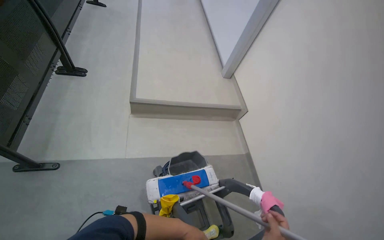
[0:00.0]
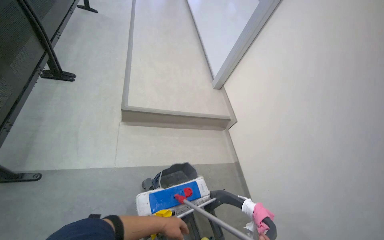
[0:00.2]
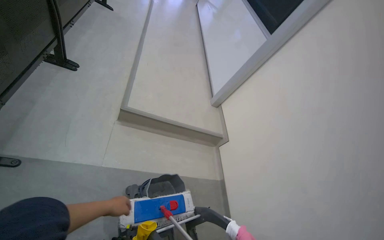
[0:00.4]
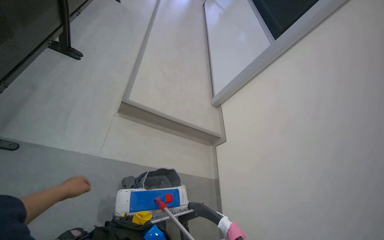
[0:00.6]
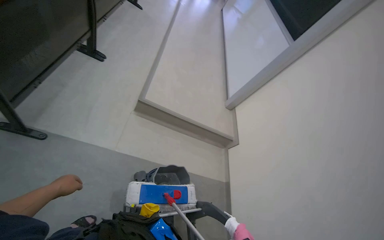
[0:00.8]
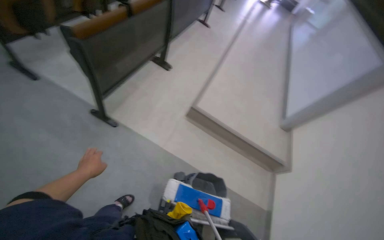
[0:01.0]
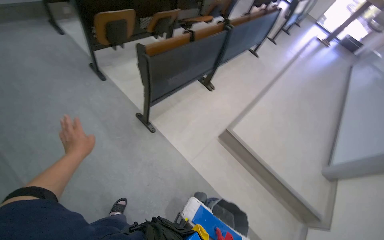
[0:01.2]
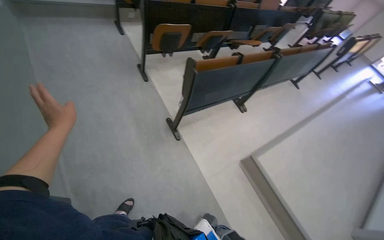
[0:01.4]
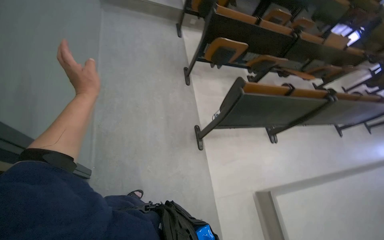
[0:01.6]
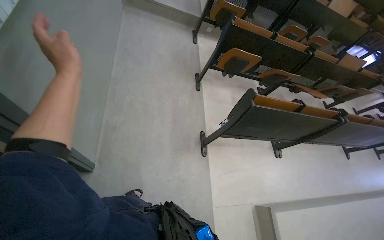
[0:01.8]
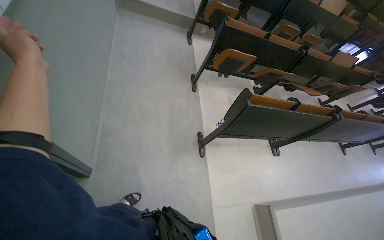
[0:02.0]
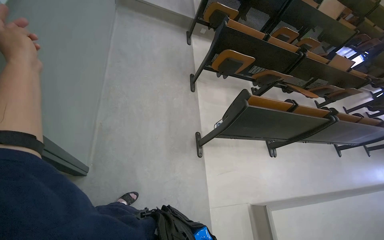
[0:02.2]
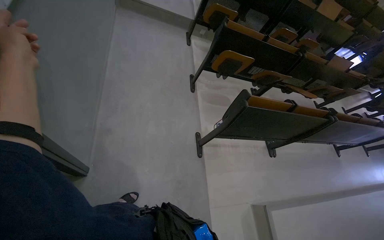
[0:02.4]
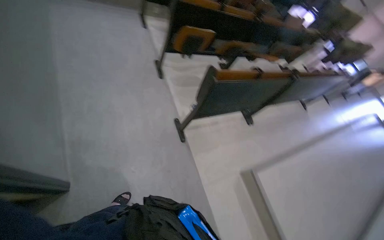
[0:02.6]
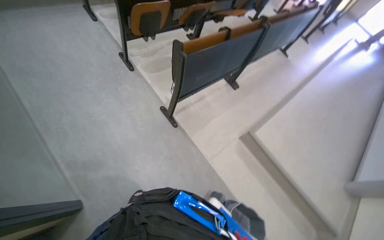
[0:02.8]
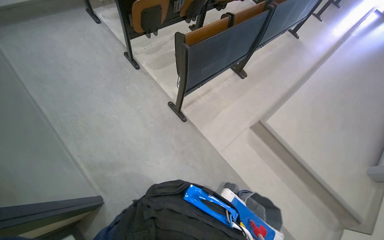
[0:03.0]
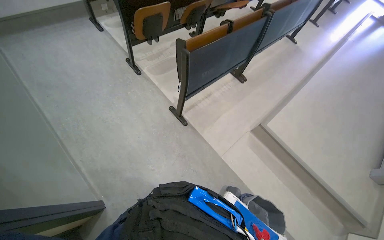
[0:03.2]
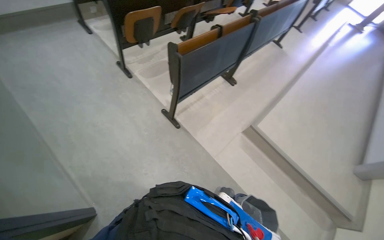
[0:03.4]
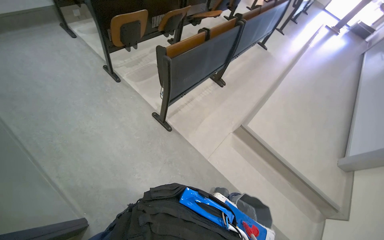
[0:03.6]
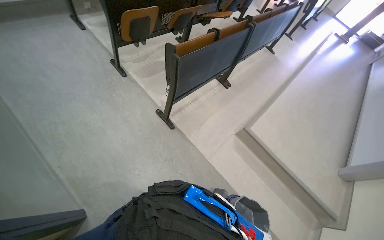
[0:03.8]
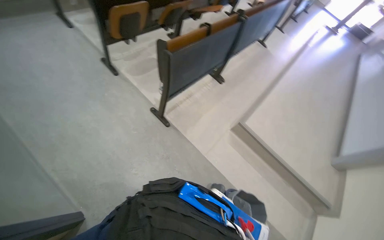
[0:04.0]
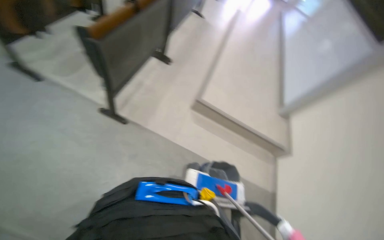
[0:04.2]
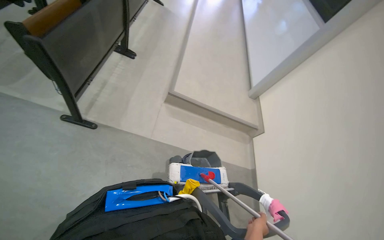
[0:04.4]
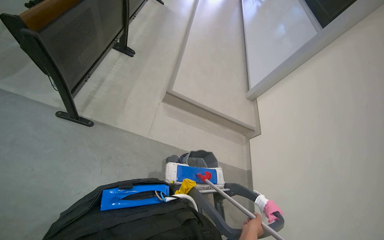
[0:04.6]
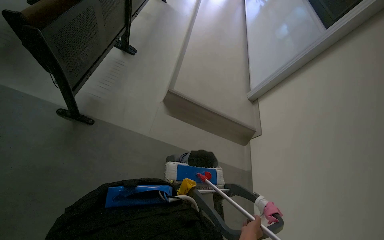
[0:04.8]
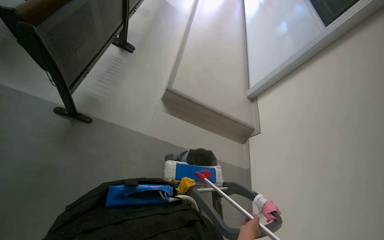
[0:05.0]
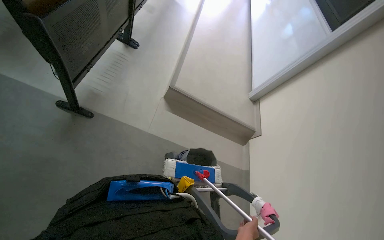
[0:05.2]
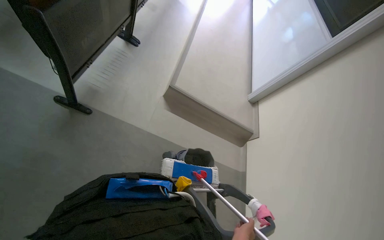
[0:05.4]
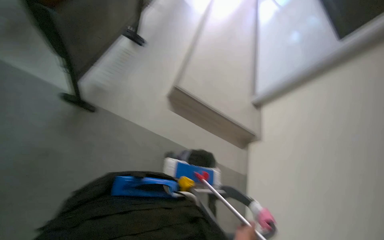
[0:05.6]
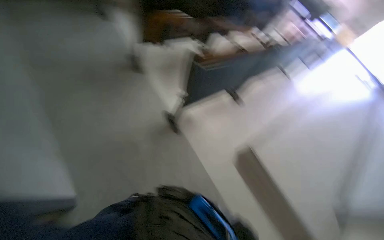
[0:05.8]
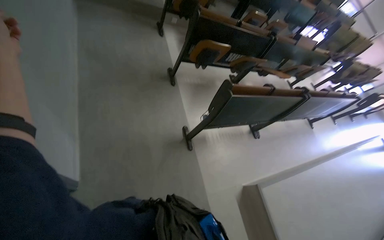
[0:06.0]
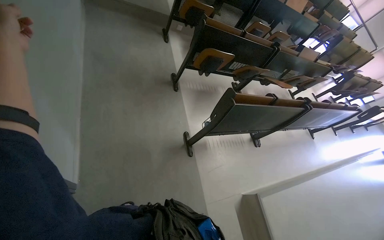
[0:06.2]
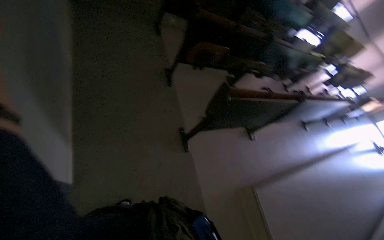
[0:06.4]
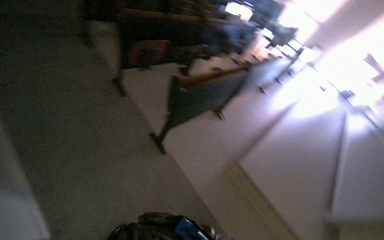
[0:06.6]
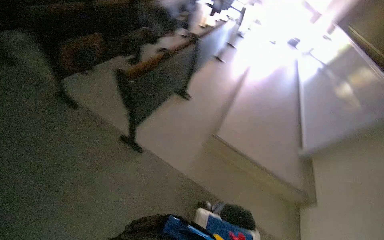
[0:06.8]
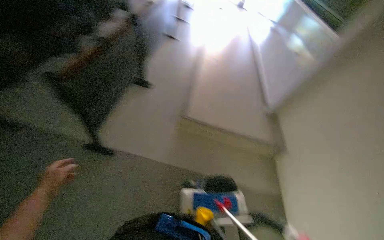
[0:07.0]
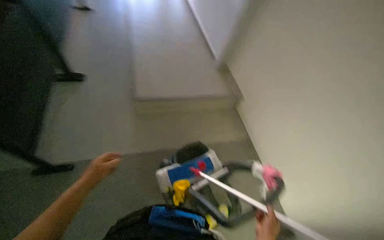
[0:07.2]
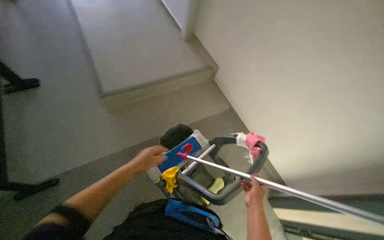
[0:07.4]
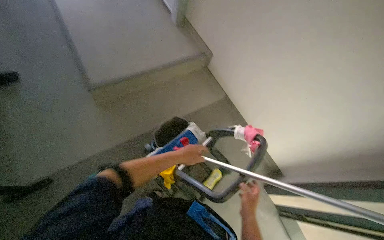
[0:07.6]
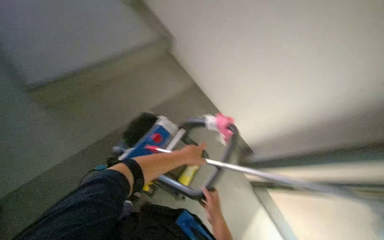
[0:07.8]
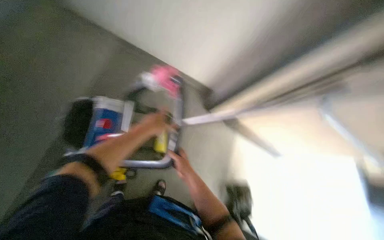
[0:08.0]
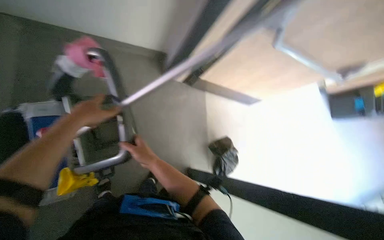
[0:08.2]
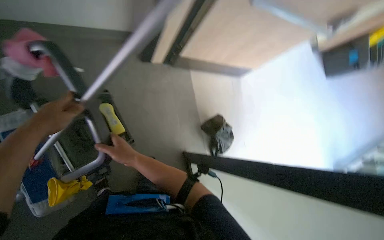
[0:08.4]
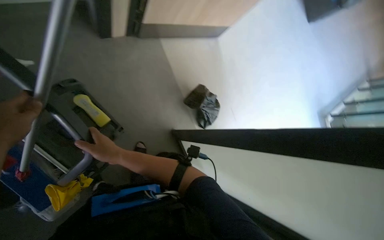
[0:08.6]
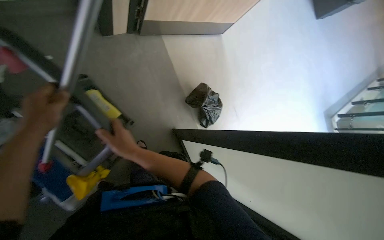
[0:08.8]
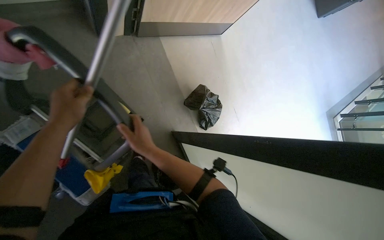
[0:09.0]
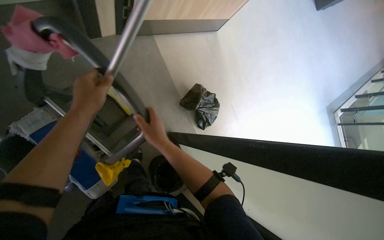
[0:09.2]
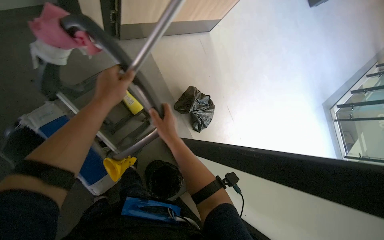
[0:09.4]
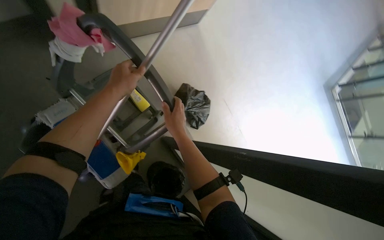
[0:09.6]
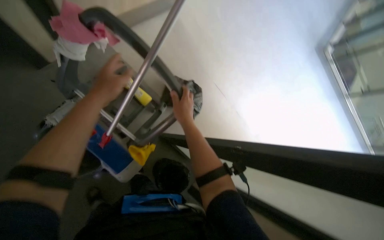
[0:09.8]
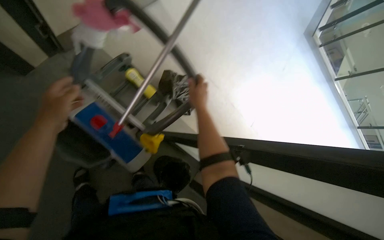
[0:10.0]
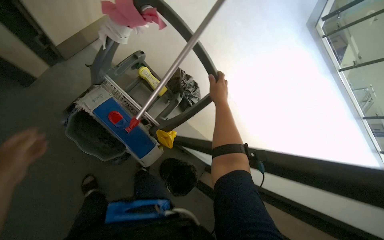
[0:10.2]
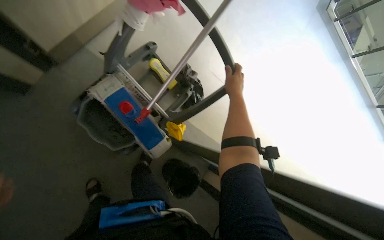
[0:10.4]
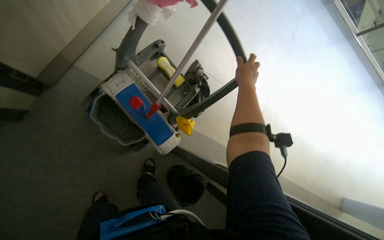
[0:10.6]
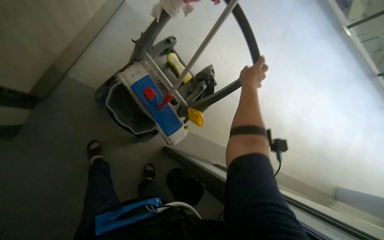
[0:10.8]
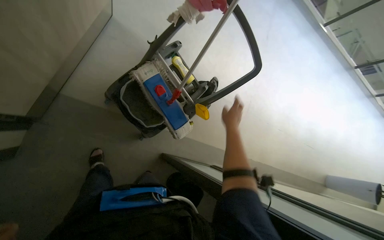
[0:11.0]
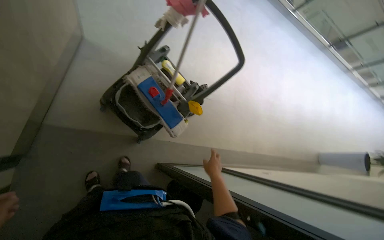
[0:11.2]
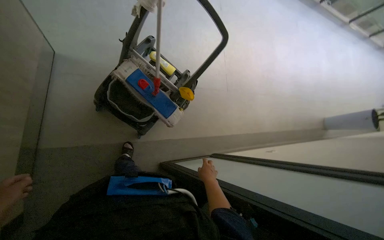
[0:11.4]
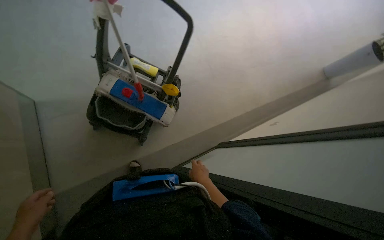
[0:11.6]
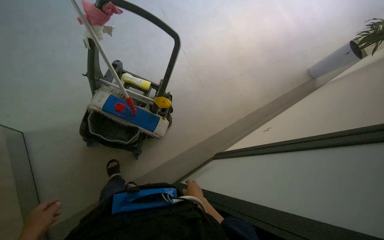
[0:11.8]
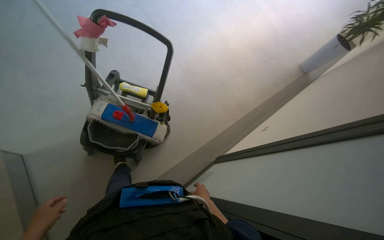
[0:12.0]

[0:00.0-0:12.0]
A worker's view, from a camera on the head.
Job: preparing cleaning supplies.
The whole recording: Organizing cleaning cart. The worker places and adjusts the mop handle on the cleaning cart.
0:00.0 to 0:01.6: The head travels approximately 40 cm. The head turns to the left by about 85 degrees. The camera pitches upward, by approximately 25 degrees.
0:01.6 to 0:03.0: The camera pitches downward, by approximately 15 degrees. The scene rotates counterclockwise by approximately 30 degrees.
0:03.0 to 0:04.4: The wearer looks approximately 40 degrees further to the right.
0:04.4 to 0:06.0: The head turns to the left by some 60 degrees. The camera pitches upward, by about 20 degrees.
0:06.0 to 0:07.6: The head rotates approximately 100 degrees to the right. The camera pitches downward, by about 40 degrees.
0:07.6 to 0:09.0: The head rotates approximately 55 degrees to the right. The wearer looks some 40 degrees further downward.
0:09.0 to 0:10.4: The view tips downward by approximately 15 degrees. The right hand moves to the right, up the picture and farther from the camera, roughly 30 cm.
0:10.4 to 0:12.0: Everything in view rotates approximately 35 degrees counterclockwise.

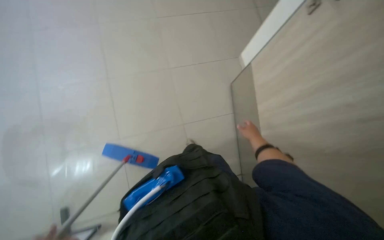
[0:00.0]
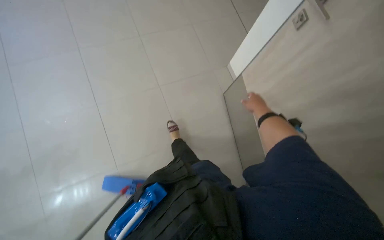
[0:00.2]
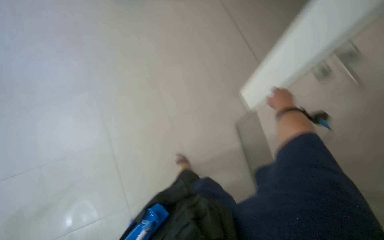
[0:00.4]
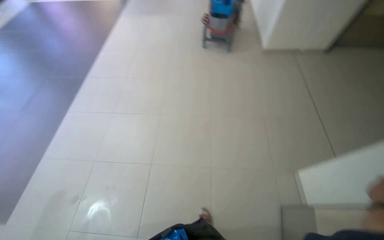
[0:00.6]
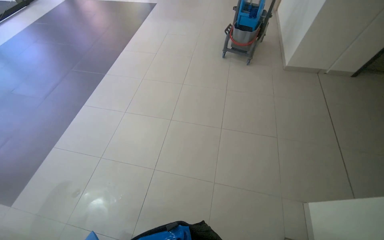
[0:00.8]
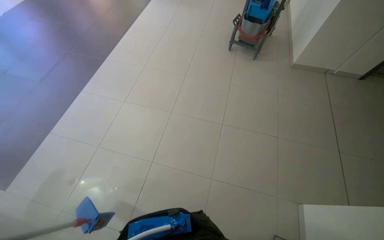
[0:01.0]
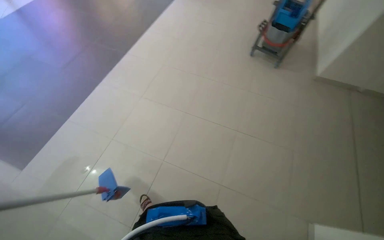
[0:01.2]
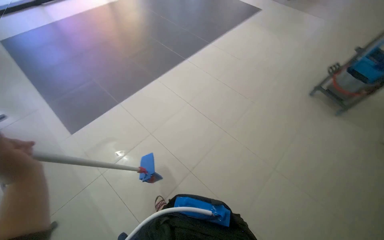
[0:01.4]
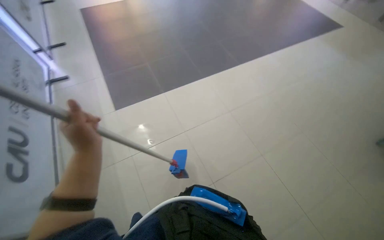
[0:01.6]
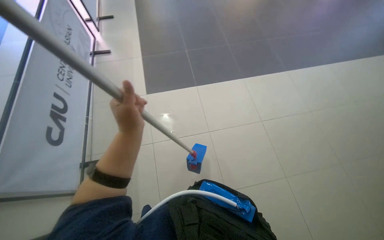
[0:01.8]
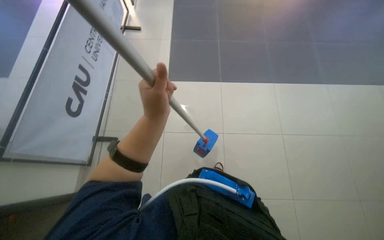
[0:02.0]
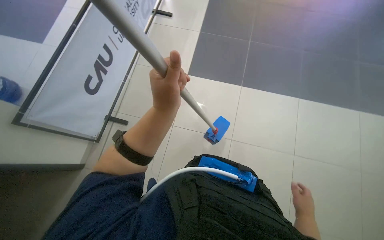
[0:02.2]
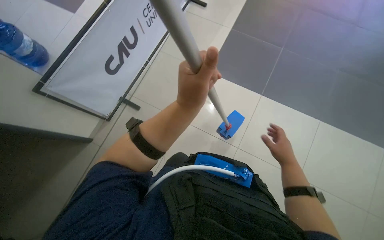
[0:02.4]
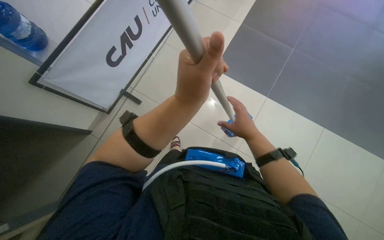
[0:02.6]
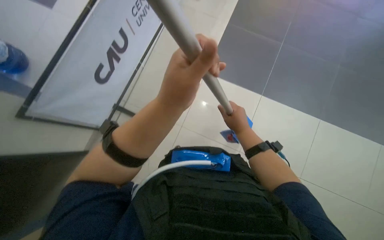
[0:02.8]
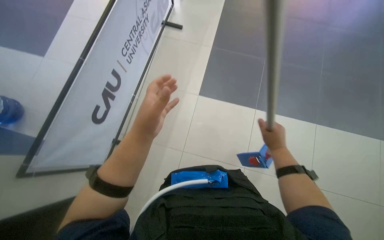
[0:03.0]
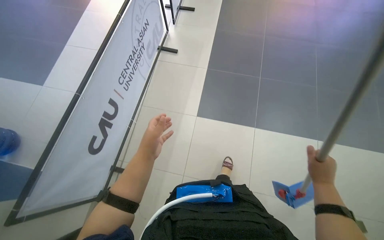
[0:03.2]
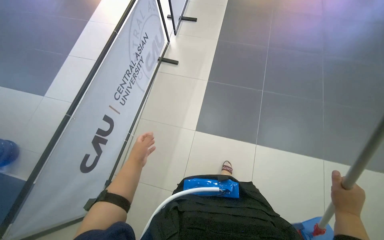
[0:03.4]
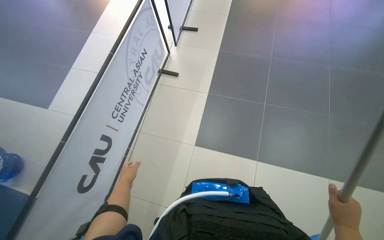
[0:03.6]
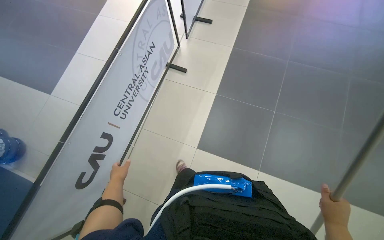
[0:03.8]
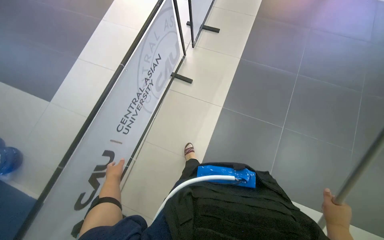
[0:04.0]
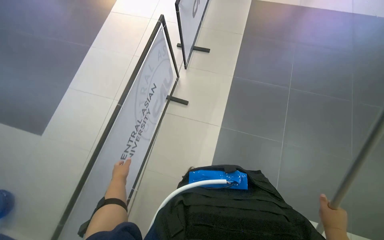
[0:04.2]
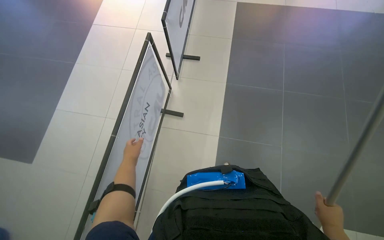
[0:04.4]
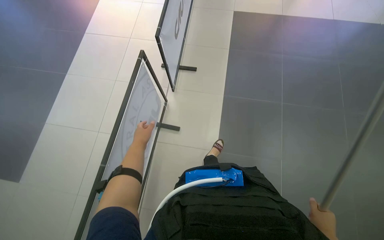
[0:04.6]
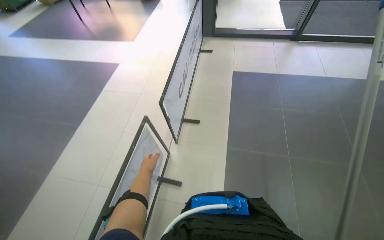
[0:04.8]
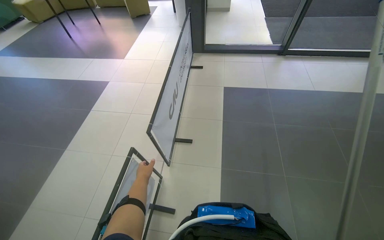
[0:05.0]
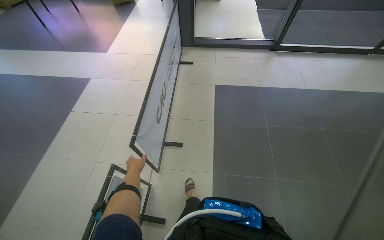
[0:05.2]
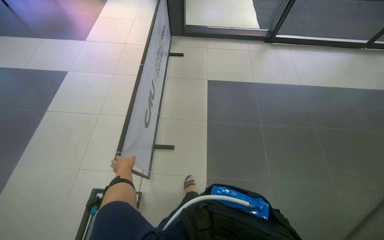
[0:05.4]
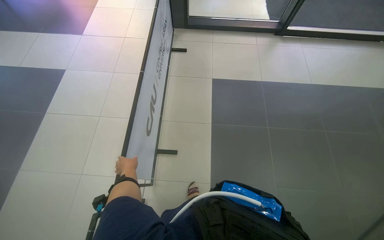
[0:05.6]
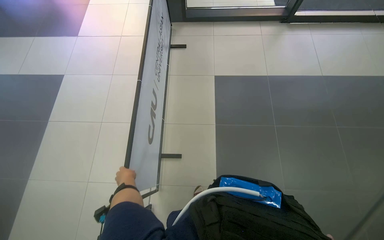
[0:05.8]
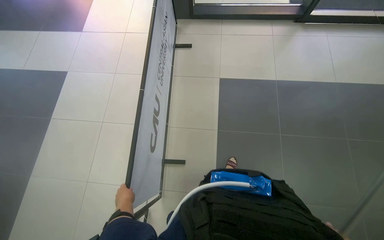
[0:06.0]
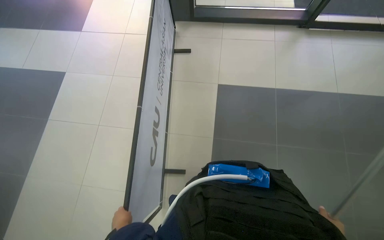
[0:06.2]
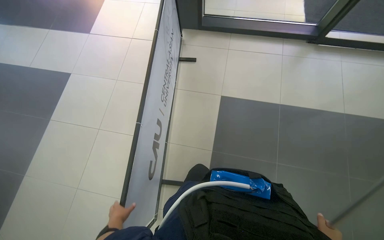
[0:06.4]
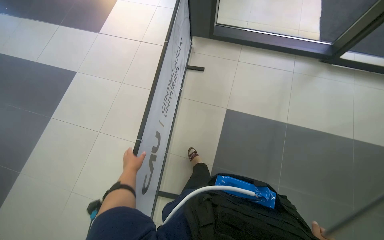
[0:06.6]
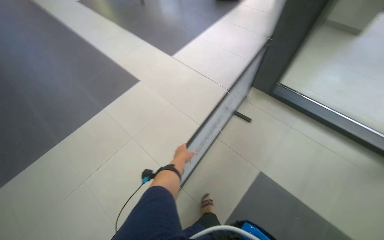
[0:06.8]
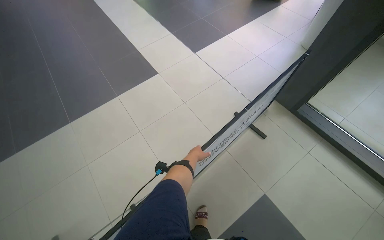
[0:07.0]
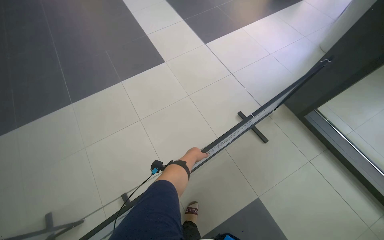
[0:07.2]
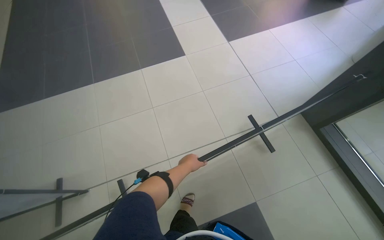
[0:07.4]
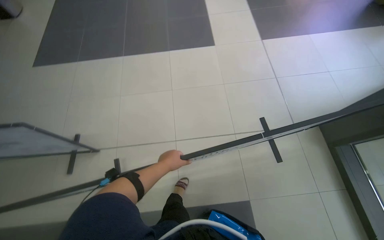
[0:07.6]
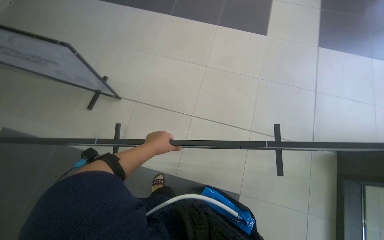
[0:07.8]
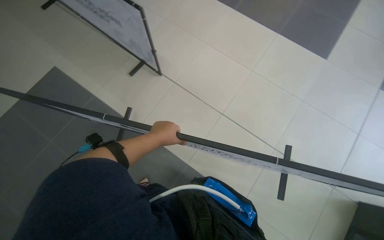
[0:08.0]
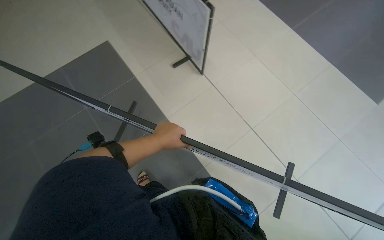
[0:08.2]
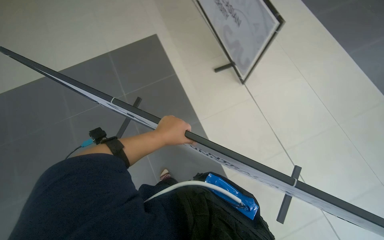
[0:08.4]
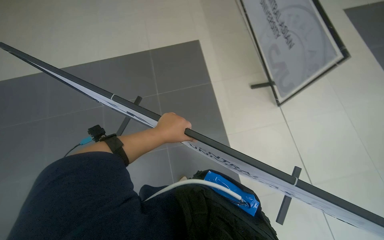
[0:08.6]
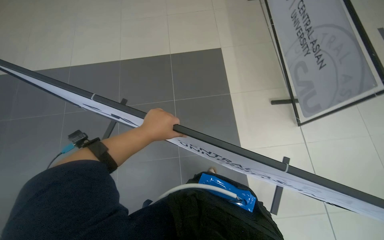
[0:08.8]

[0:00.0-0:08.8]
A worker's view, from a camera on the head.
Job: organizing items.
The whole recording: Moving display banner. The worker moves a large display banner across the floor.
0:00.0 to 0:01.4: The head turns to the left by approximately 65 degrees. The camera pitches upward, by roughly 40 degrees.
0:01.4 to 0:03.0: The head travels roughly 40 cm. The head turns to the left by about 70 degrees. The view tilts approximately 15 degrees downward.
0:03.0 to 0:04.4: The camera travels some 70 cm.
0:04.4 to 0:05.8: The wearer moves some 1 m.
0:05.8 to 0:07.4: The wearer moves some 70 cm. The wearer looks some 65 degrees further to the left.
0:07.4 to 0:08.8: The head rotates roughly 70 degrees to the left.
